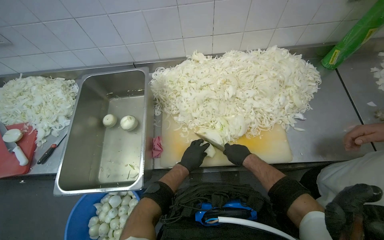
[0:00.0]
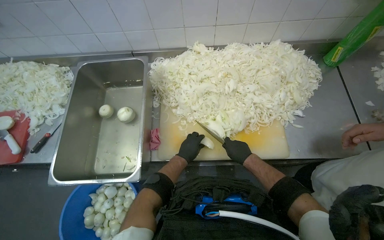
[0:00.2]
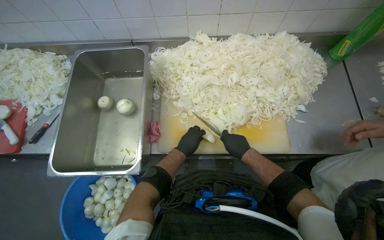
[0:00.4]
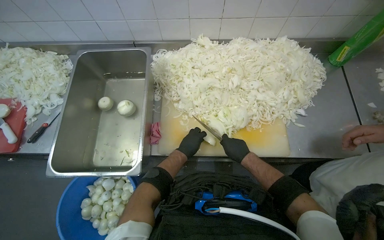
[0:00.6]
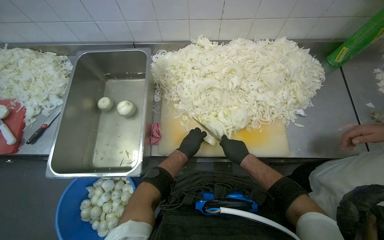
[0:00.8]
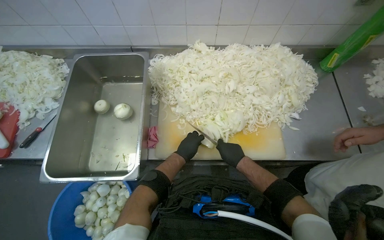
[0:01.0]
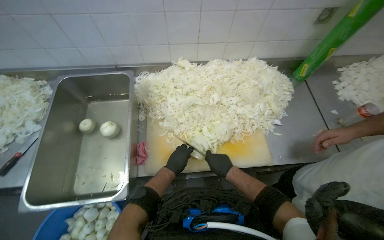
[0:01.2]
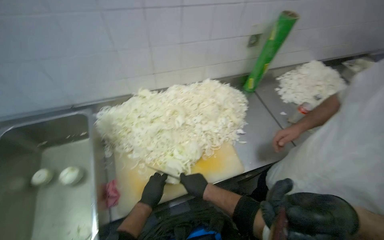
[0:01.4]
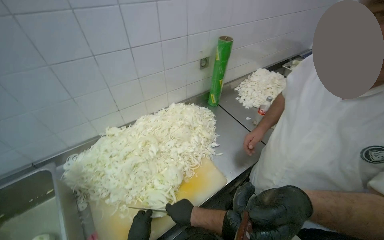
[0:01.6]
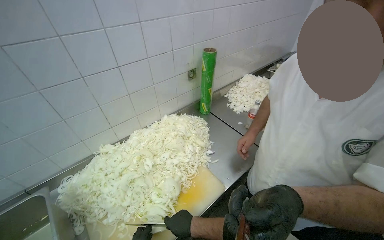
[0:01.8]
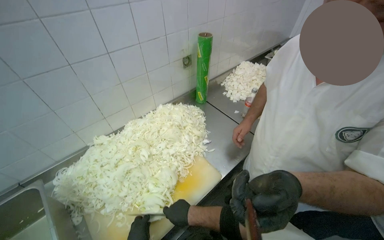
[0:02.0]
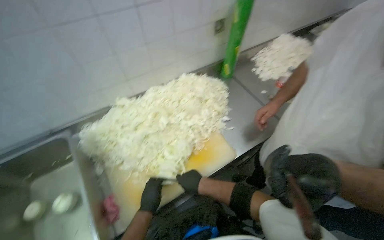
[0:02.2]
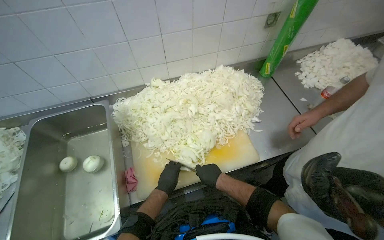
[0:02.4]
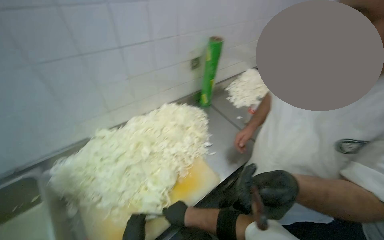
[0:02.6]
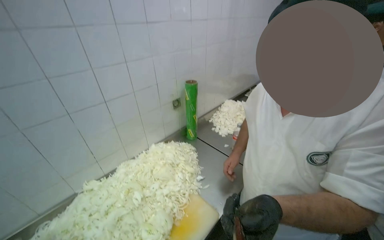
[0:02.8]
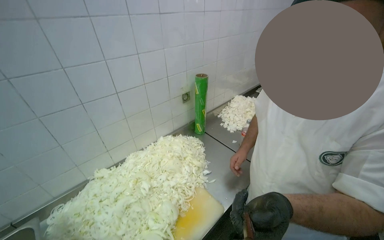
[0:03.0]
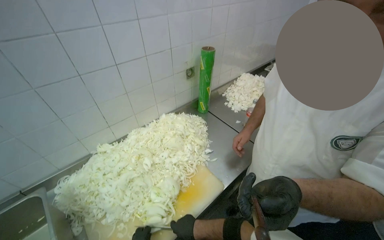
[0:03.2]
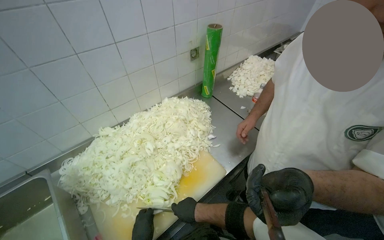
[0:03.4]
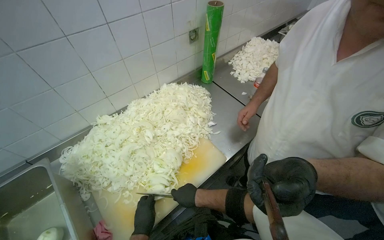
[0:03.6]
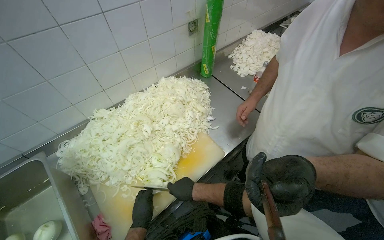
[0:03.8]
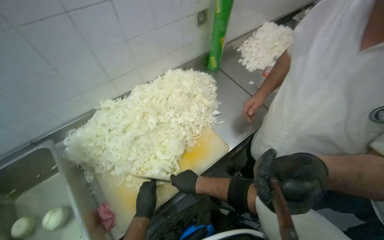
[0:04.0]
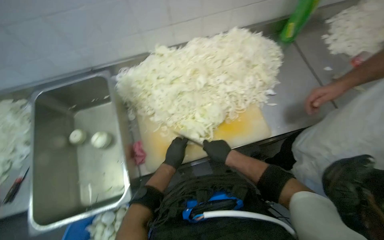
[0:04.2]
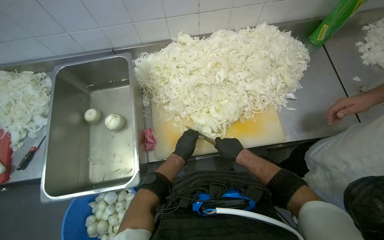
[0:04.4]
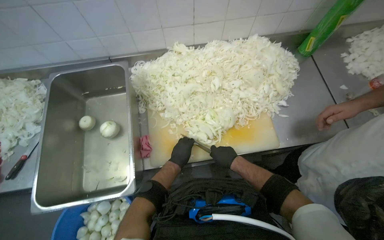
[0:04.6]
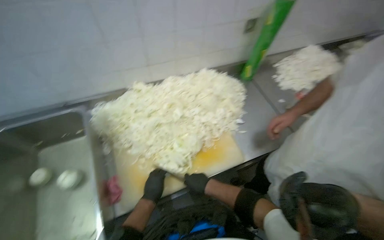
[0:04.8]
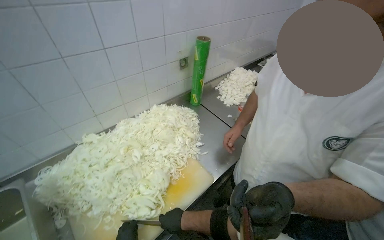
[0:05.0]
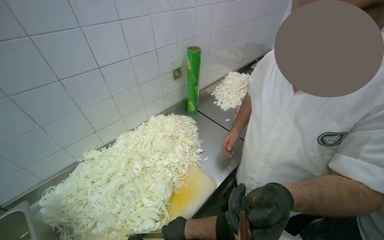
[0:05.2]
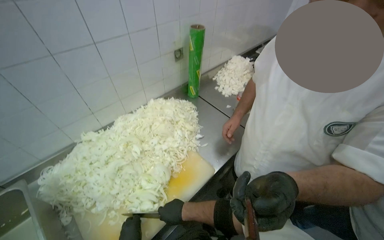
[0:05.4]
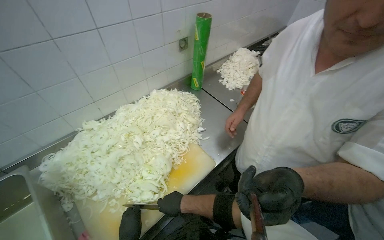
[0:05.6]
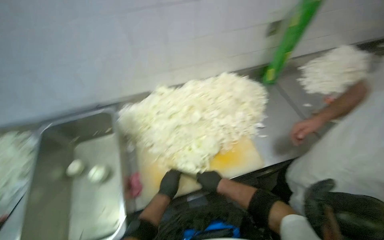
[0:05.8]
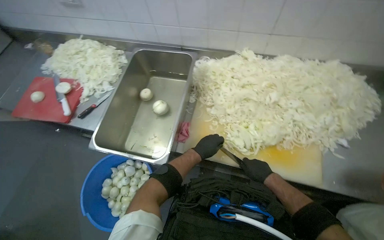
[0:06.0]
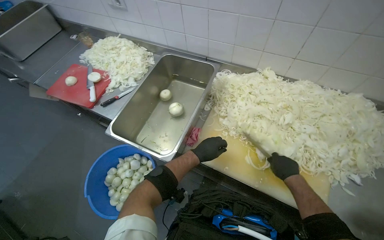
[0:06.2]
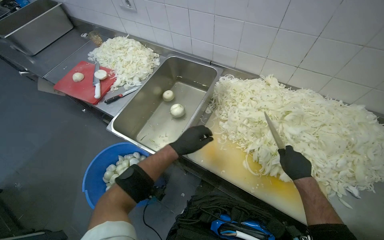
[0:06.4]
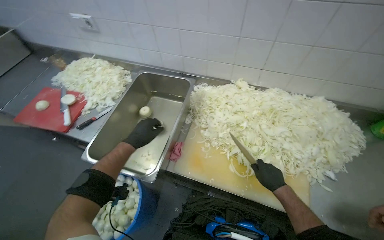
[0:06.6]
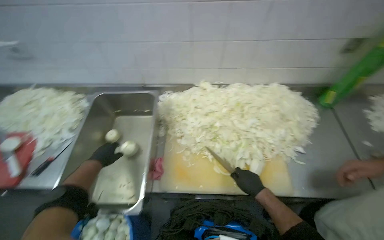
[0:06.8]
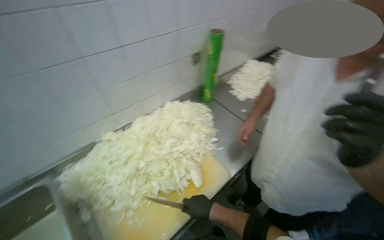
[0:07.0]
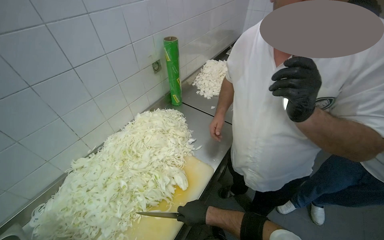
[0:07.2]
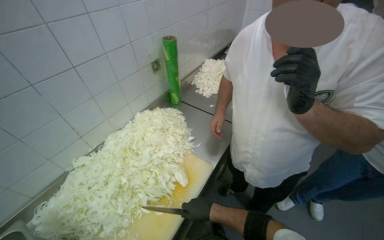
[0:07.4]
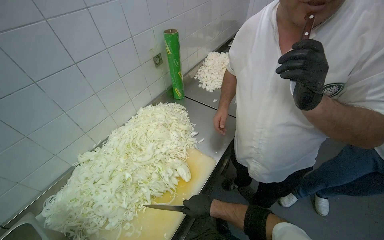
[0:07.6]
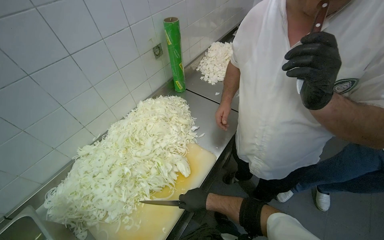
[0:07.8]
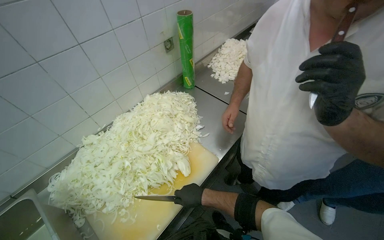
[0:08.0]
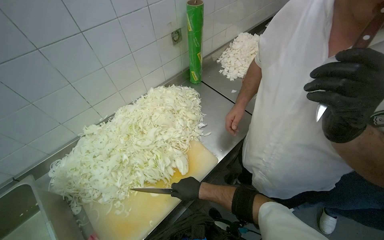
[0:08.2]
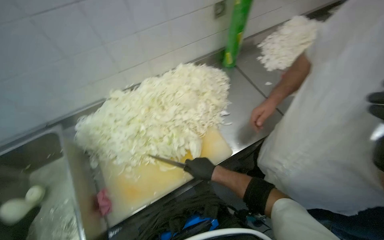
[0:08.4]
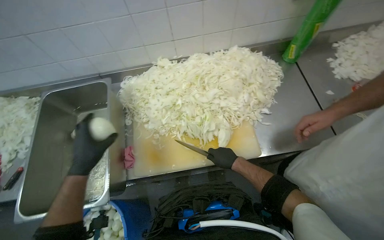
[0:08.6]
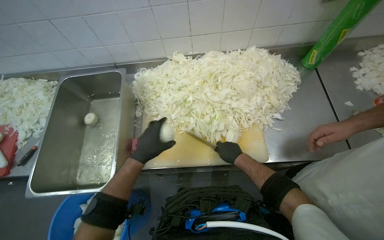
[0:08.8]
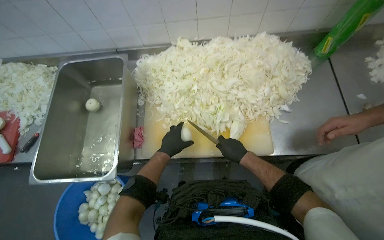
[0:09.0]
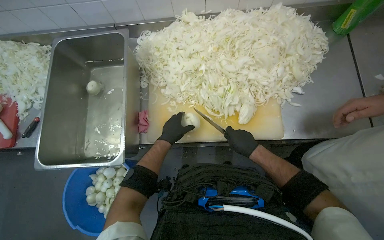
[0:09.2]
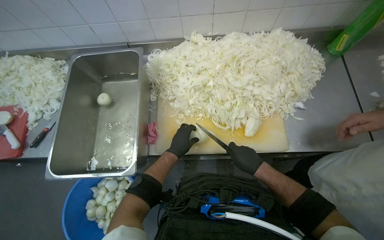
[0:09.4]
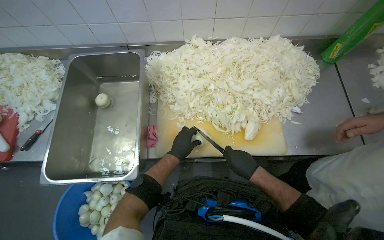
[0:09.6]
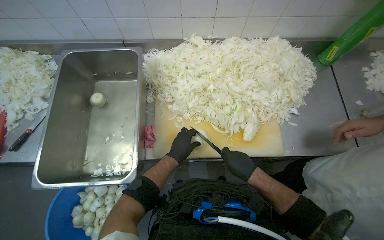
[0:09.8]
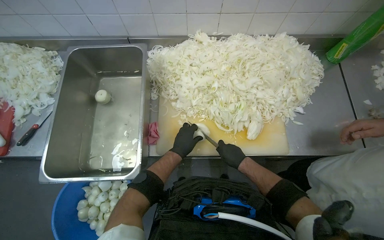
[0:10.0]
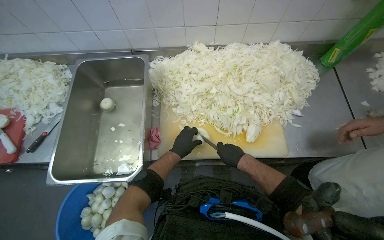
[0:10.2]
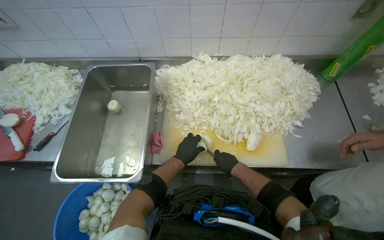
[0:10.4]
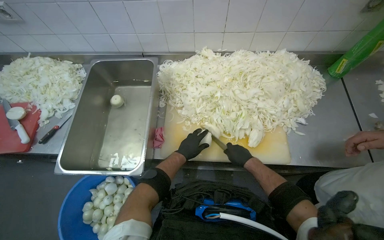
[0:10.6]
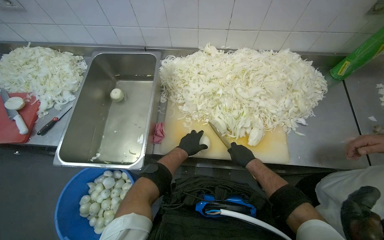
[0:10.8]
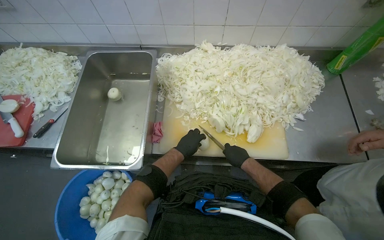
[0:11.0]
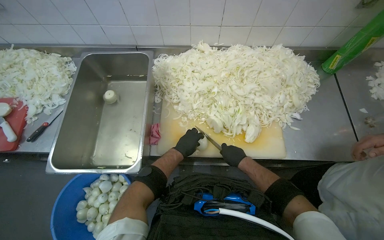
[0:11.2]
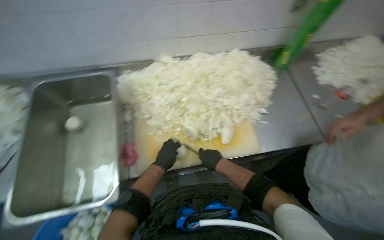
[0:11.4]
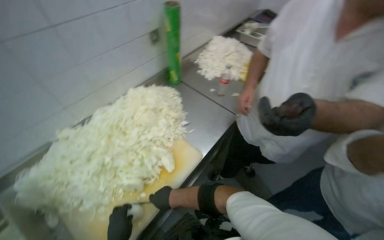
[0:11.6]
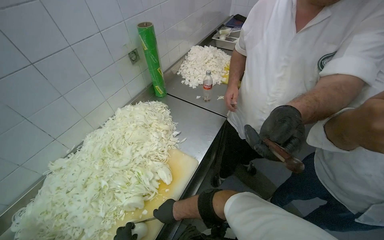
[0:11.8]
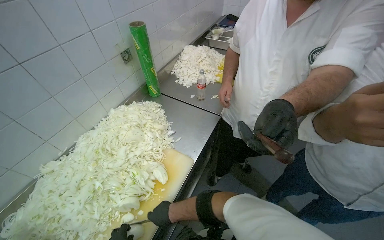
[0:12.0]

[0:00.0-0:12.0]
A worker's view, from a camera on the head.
Job: preparing food.
The whole recording: Slicing onions on cutting board. The worker slices onions into thin rings on a cutting board.
0:00.0 to 0:01.6: The wearer looks roughly 35 degrees further to the right. The wearer looks some 15 degrees further upward.
0:03.0 to 0:04.4: The head rotates about 35 degrees to the left. The view tips downward by about 40 degrees.
0:04.4 to 0:06.0: The wearer looks some 20 degrees further to the left.
0:06.0 to 0:07.6: The wearer's head swings some 70 degrees to the right. The view tips upward by roughly 20 degrees.
0:07.6 to 0:09.0: The head rotates approximately 55 degrees to the left. The view tilts about 25 degrees downward.
0:10.4 to 0:12.0: The wearer's head swings roughly 65 degrees to the right.

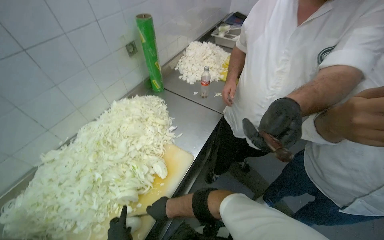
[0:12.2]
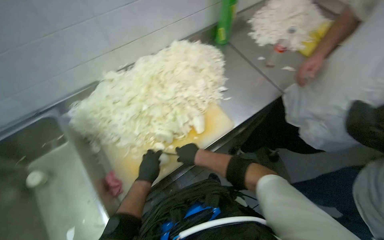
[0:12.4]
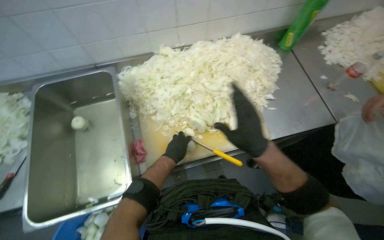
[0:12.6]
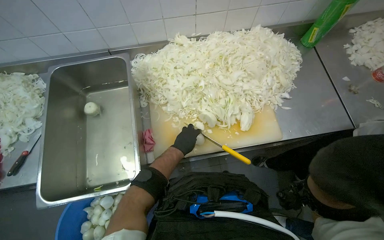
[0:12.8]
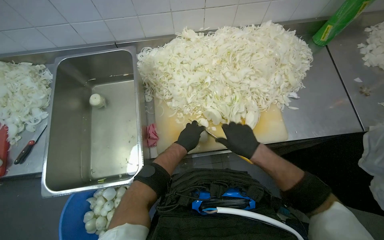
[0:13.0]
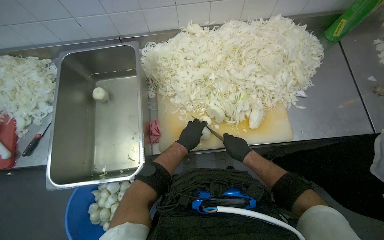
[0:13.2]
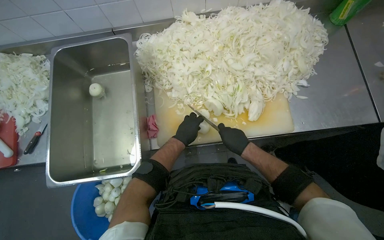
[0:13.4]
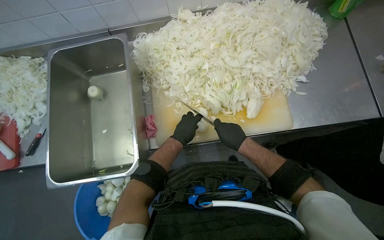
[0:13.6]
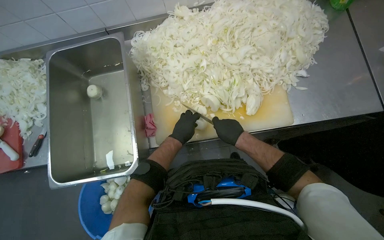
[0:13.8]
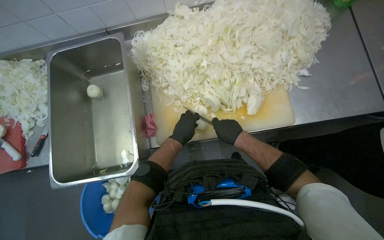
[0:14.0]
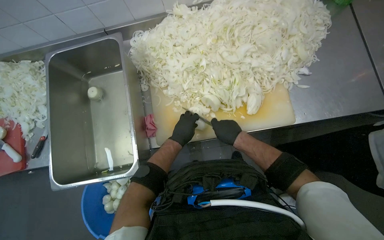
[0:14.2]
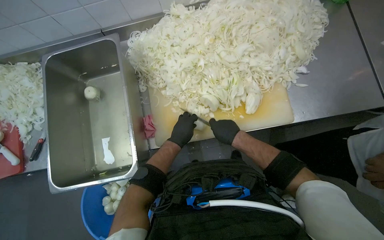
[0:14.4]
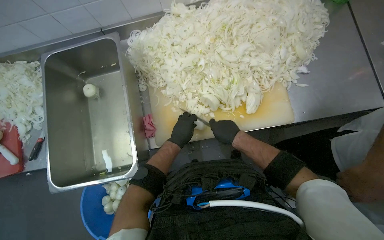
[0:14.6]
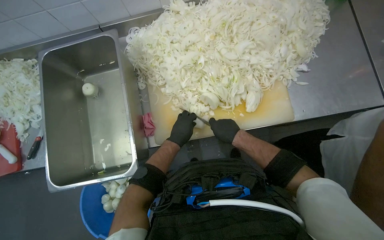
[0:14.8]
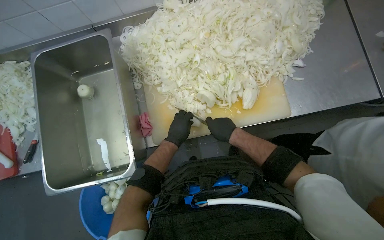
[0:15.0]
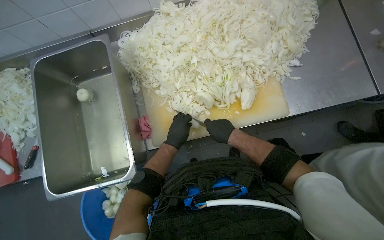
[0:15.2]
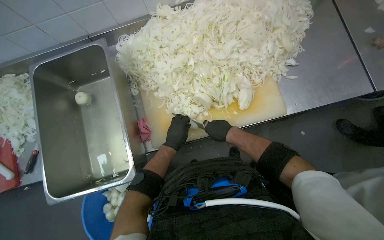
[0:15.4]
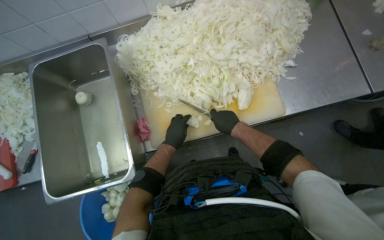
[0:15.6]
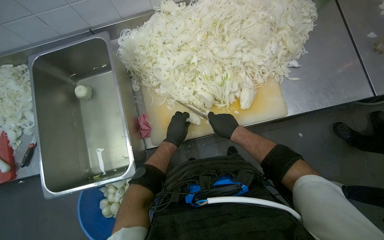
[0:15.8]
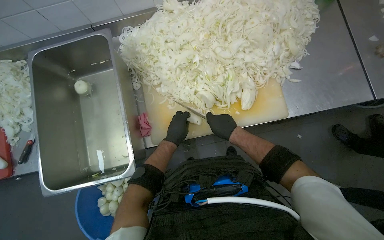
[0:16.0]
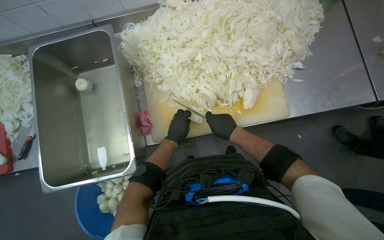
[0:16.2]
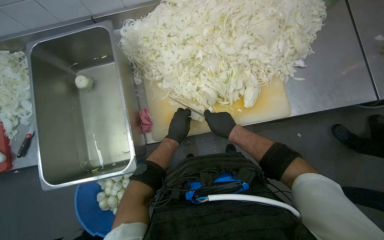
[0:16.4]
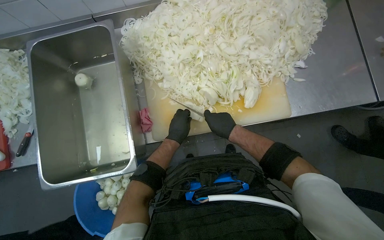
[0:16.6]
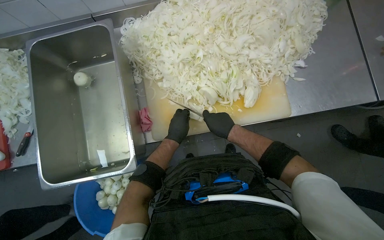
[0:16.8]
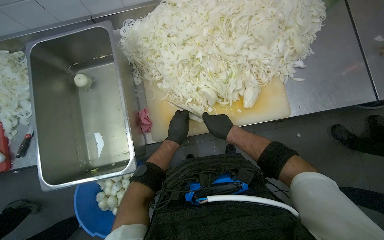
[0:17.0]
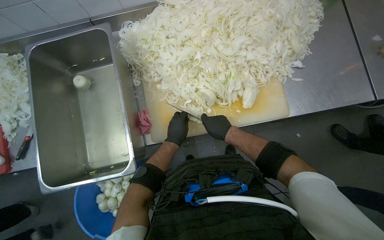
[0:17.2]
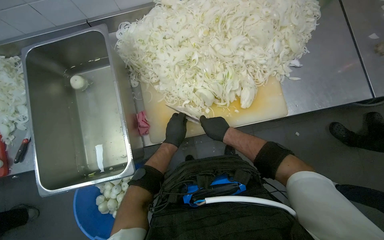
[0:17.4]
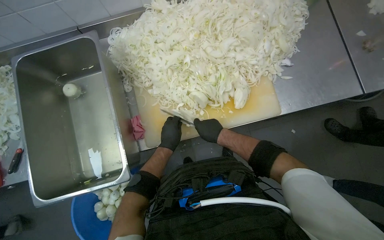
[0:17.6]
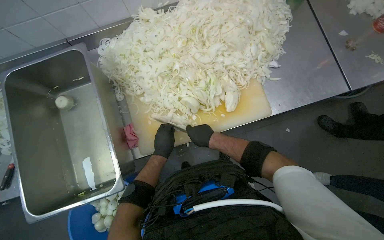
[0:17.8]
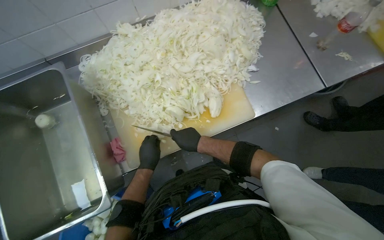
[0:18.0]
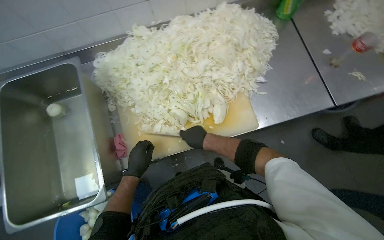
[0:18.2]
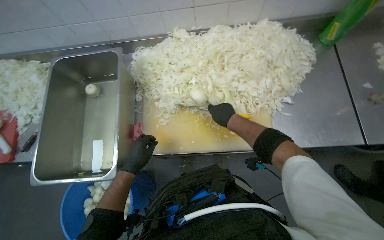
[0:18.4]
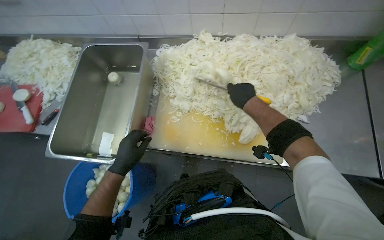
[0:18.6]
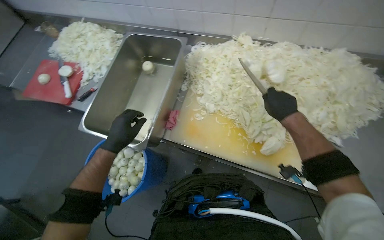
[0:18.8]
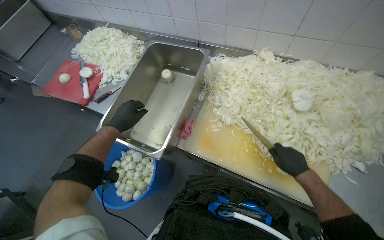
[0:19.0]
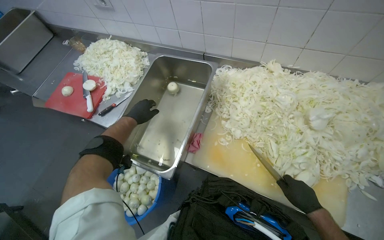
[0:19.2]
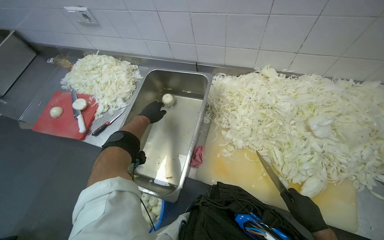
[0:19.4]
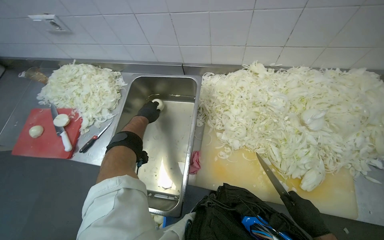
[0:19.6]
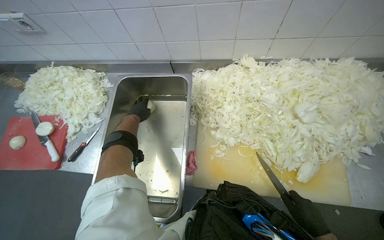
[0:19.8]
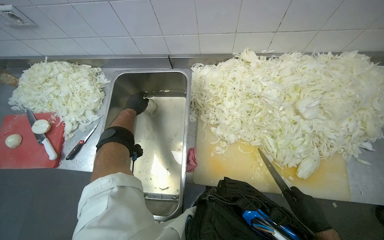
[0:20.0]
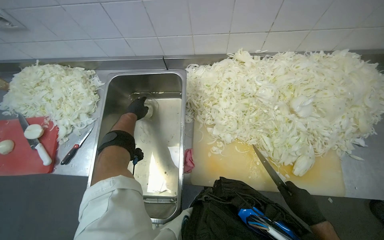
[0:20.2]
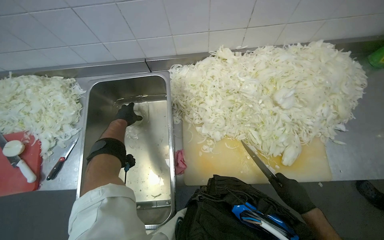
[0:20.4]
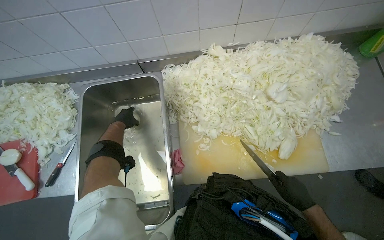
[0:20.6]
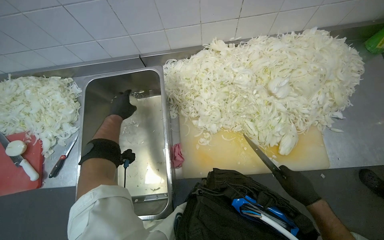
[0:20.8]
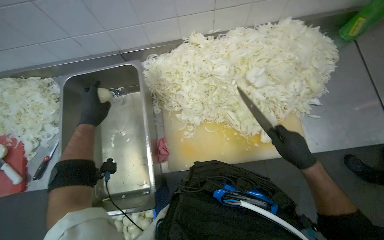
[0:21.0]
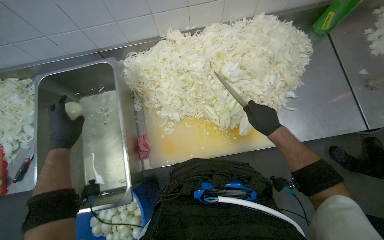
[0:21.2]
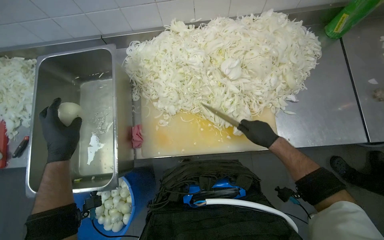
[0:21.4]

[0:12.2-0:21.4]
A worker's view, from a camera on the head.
Job: preparing food.
The whole recording: Slicing onions on cutting board. The worker slices onions into thin rings on a cutting board.
0:12.2 to 0:13.8: The head rotates some 50 degrees to the left. The wearer looks about 25 degrees further downward.
0:13.8 to 0:16.8: The hands are busy where they are.
0:19.8 to 0:21.4: The left hand heads nearer to the camera and down the picture, covering approximately 25 cm, while the right hand heads up the picture, covering some 10 cm.
